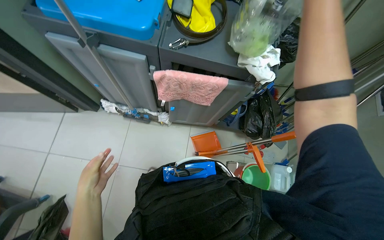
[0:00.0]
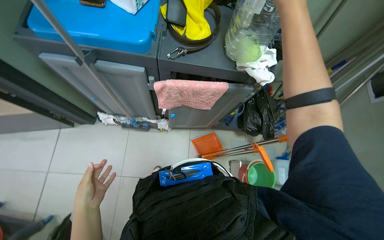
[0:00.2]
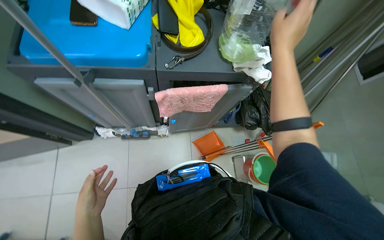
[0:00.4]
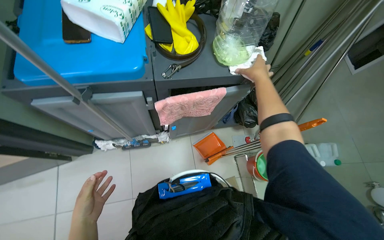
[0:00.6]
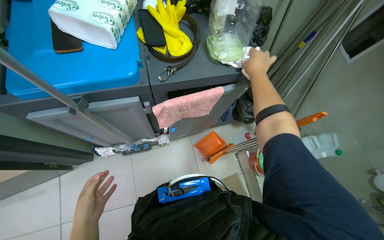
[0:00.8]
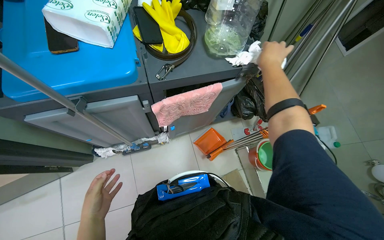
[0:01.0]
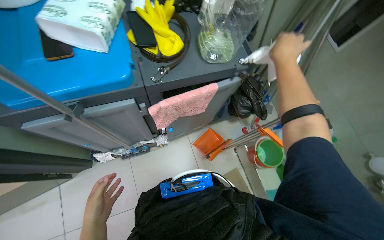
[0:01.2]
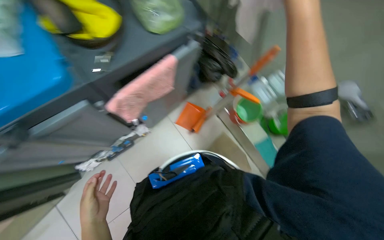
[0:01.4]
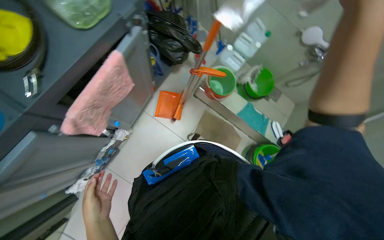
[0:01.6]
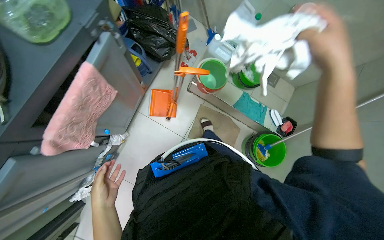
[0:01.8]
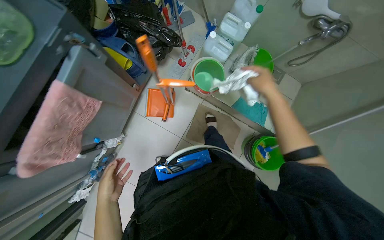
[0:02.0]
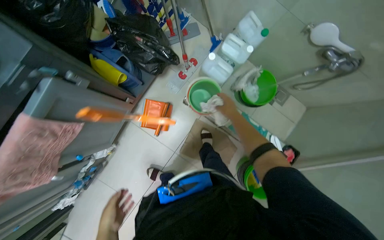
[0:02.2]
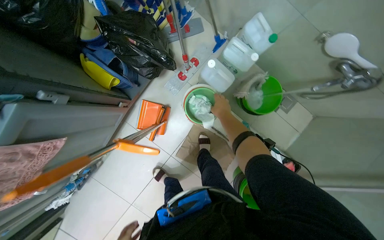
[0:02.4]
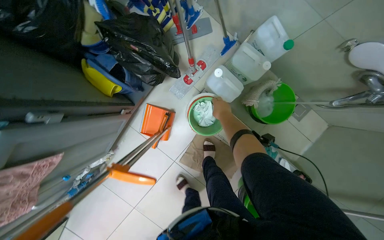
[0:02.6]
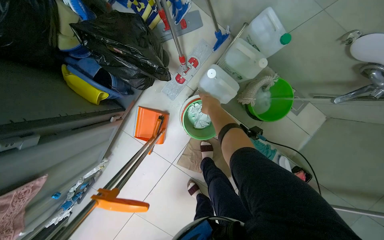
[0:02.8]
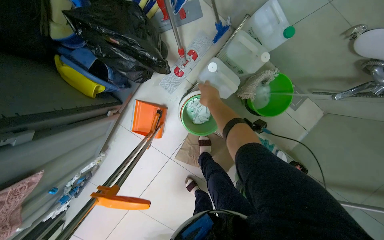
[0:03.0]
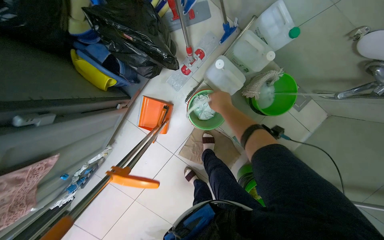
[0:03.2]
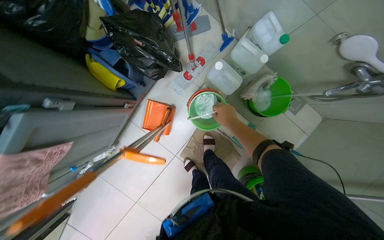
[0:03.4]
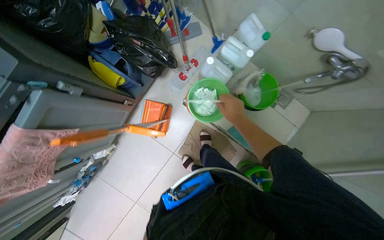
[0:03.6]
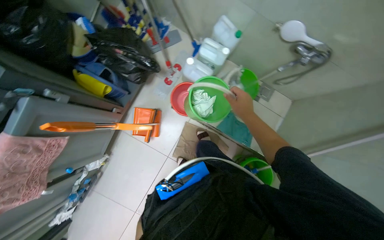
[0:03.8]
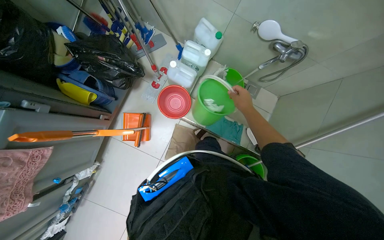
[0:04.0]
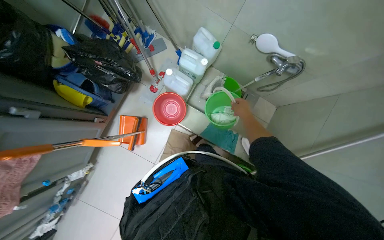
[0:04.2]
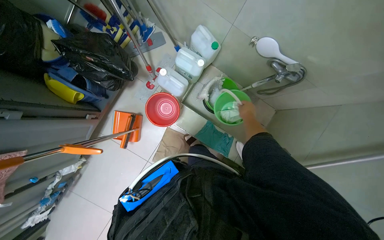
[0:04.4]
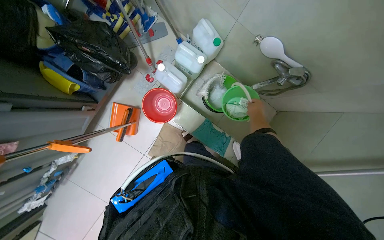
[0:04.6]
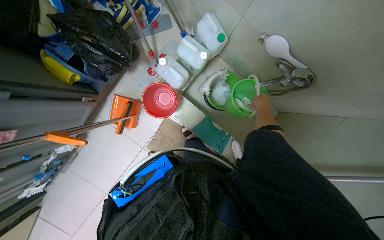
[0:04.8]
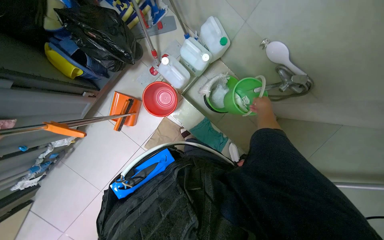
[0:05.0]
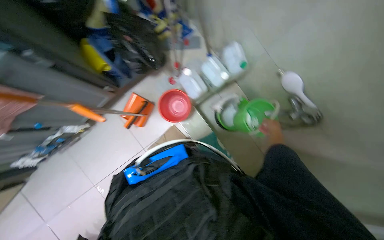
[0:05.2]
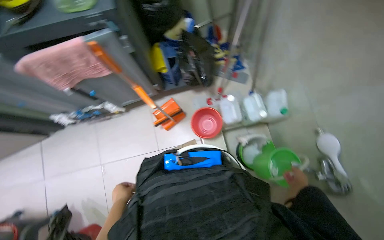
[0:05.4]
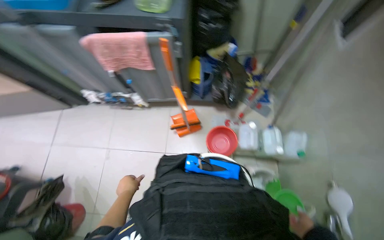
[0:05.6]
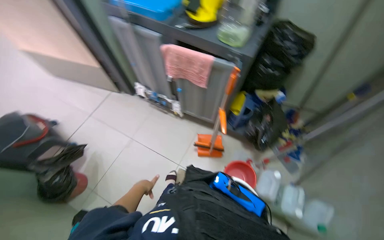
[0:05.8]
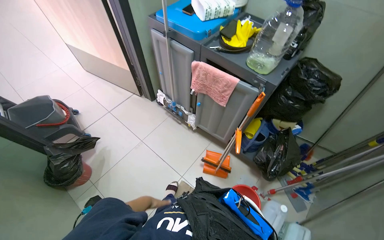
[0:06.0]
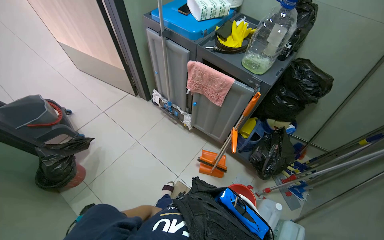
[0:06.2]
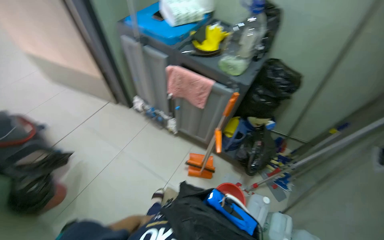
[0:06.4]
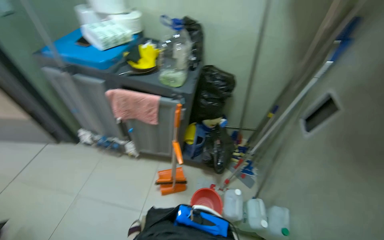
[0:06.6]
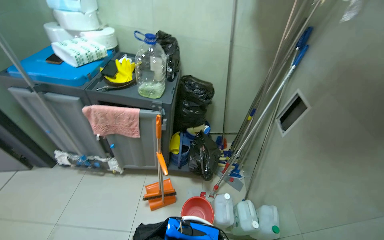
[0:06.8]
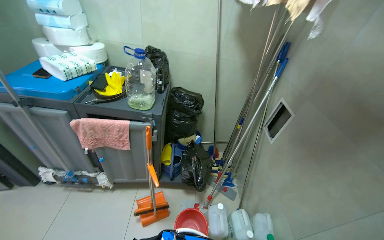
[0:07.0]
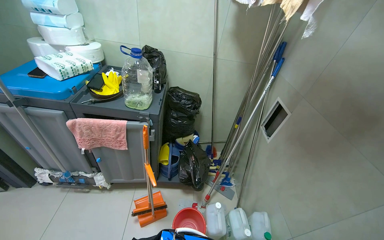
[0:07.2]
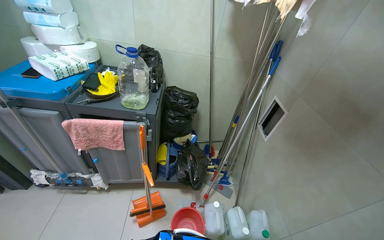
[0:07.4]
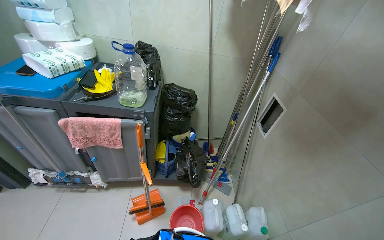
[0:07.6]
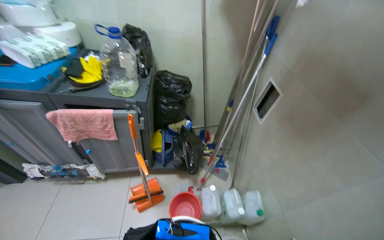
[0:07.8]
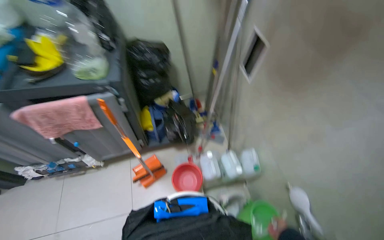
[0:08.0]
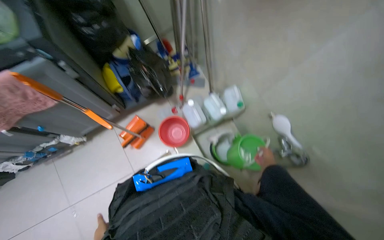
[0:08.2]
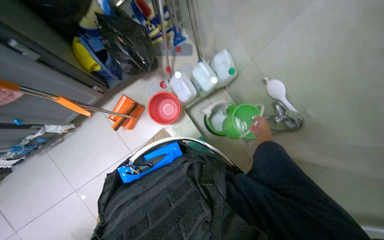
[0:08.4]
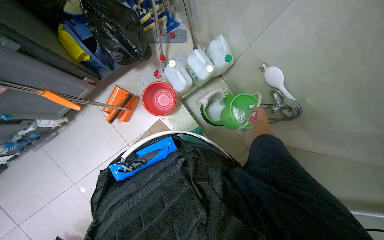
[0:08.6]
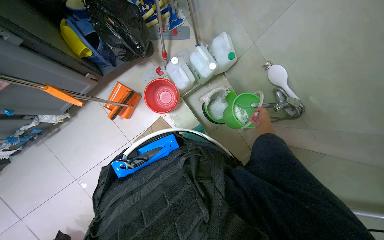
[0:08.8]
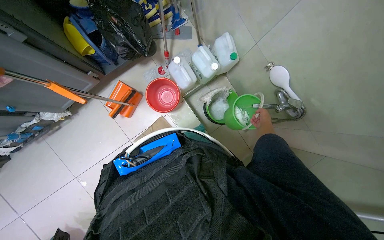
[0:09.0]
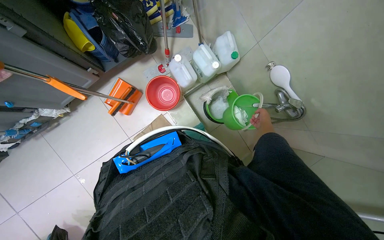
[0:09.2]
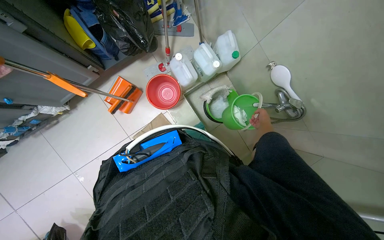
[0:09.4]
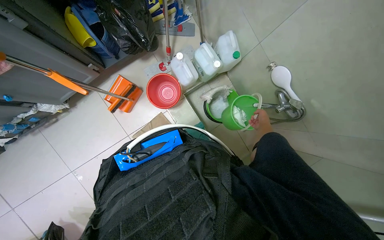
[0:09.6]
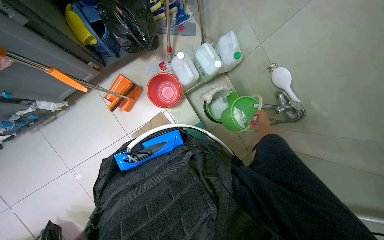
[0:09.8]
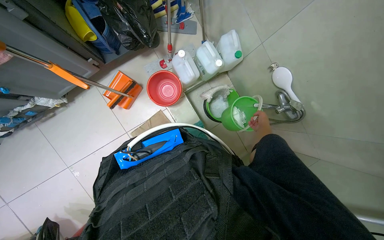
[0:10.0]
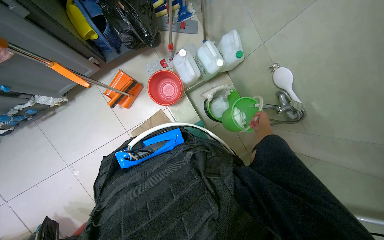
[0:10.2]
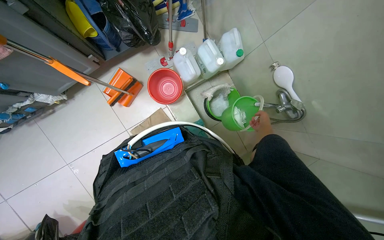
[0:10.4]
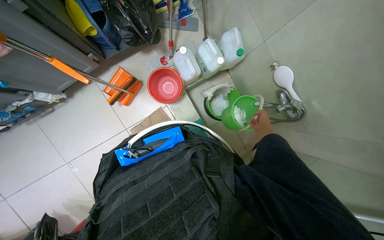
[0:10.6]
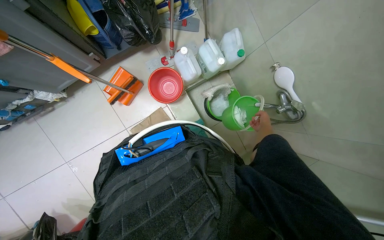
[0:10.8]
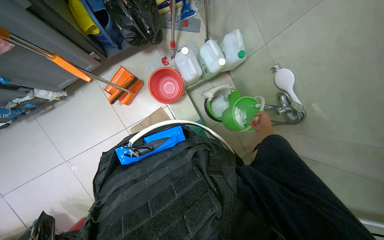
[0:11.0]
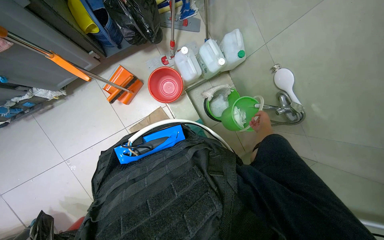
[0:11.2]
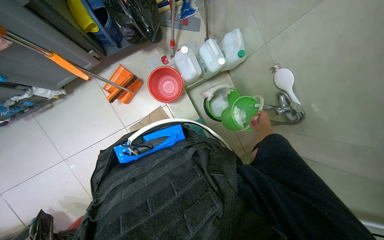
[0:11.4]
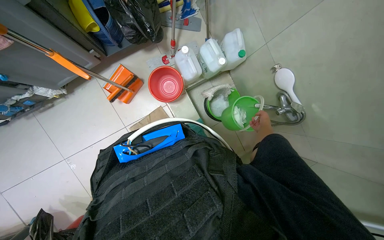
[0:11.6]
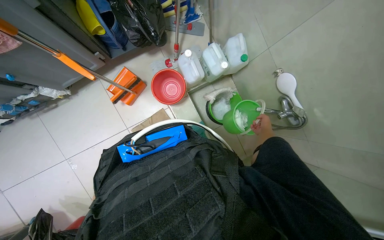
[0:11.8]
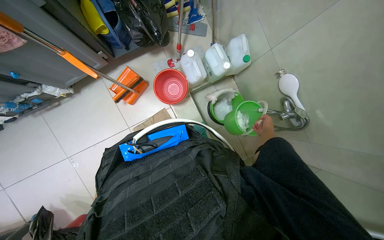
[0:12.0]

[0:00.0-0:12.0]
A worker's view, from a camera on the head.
Job: preparing cleaning supplies.
The whole recording: Preparing cleaning equipment and solution. The worker pours liquid, adds and wrings cloths, moves the mop cart and bucket, fills the bucket with water, and adds soap.
0:00.0 to 0:01.6: The wearer's head swings about 65 degrees to the right. The view tilts some 15 degrees downward.
0:01.6 to 0:03.0: The wearer moves approximately 70 cm. The wearer looks roughly 20 degrees further downward.
0:03.0 to 0:04.4: The right hand is displaced to the right by some 40 cm.
0:04.4 to 0:06.0: The wearer's head swings some 100 degrees to the left. The camera pitches upward, by some 30 degrees.
0:06.0 to 0:07.6: The wearer's head swings approximately 45 degrees to the right.
0:07.6 to 0:09.0: The head rotates roughly 35 degrees to the right. The view tilts approximately 50 degrees downward.

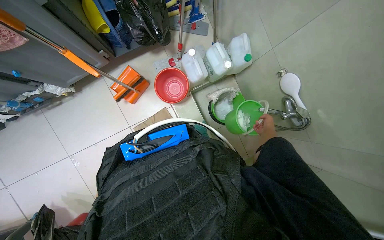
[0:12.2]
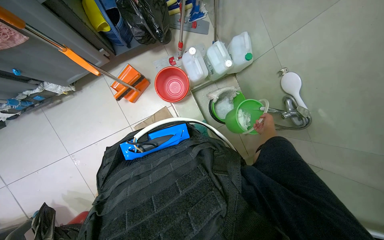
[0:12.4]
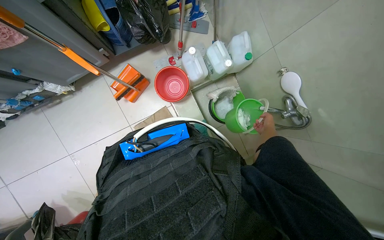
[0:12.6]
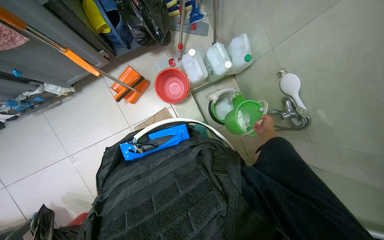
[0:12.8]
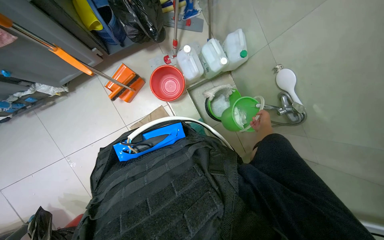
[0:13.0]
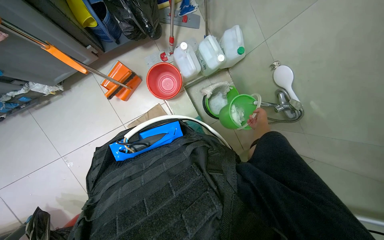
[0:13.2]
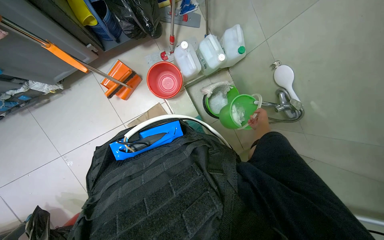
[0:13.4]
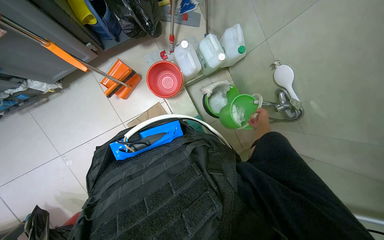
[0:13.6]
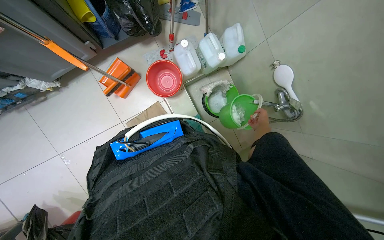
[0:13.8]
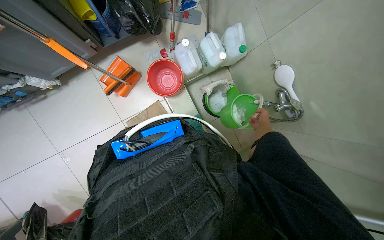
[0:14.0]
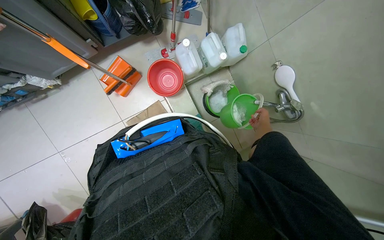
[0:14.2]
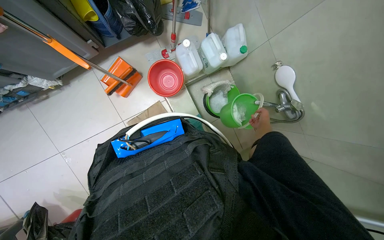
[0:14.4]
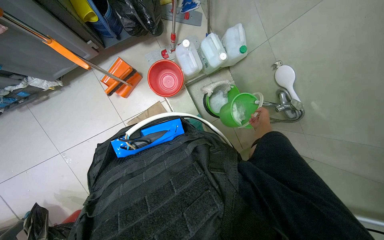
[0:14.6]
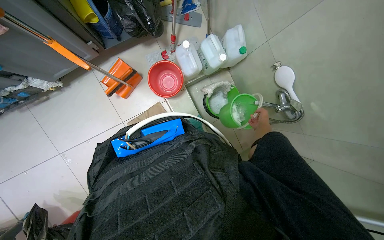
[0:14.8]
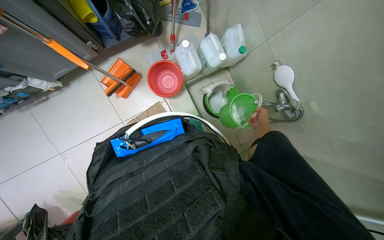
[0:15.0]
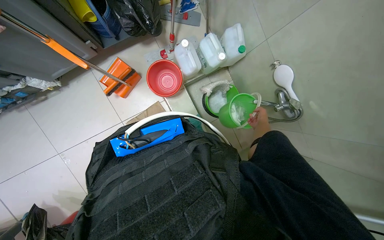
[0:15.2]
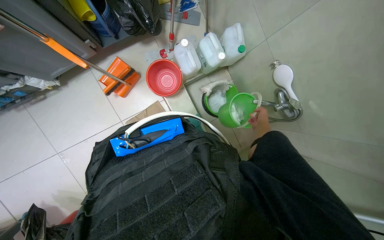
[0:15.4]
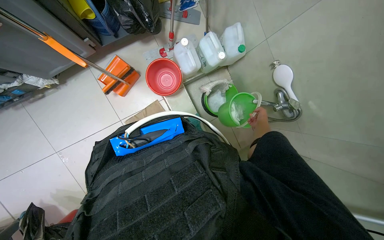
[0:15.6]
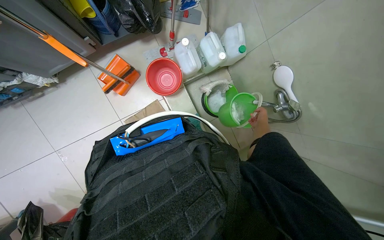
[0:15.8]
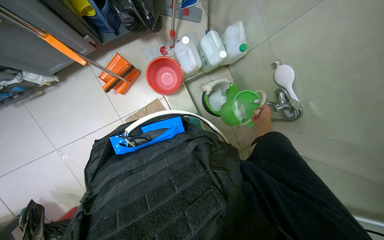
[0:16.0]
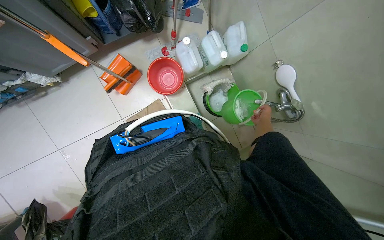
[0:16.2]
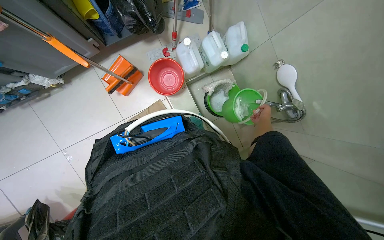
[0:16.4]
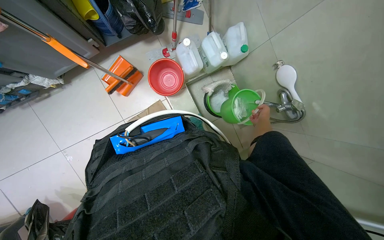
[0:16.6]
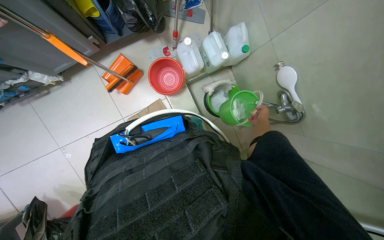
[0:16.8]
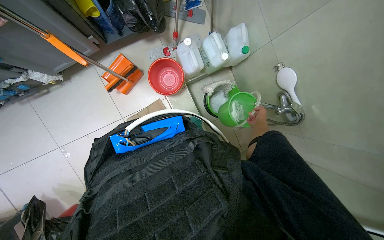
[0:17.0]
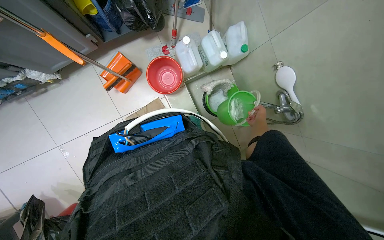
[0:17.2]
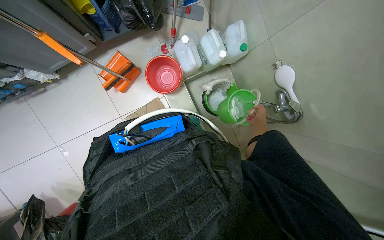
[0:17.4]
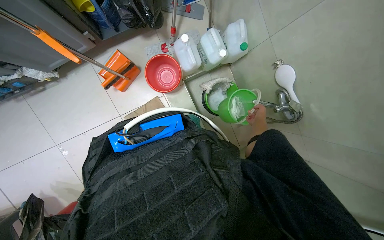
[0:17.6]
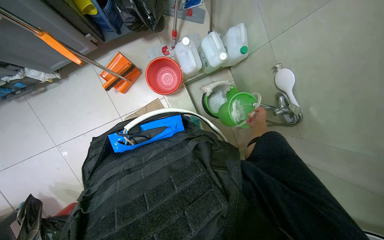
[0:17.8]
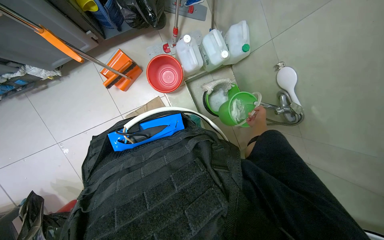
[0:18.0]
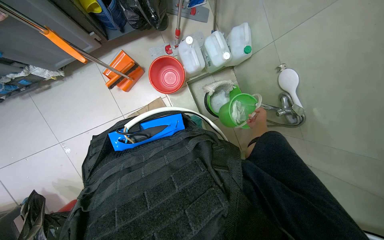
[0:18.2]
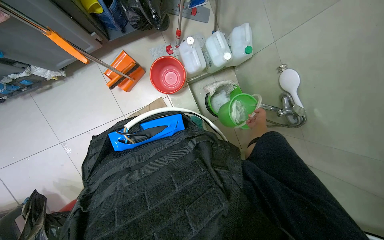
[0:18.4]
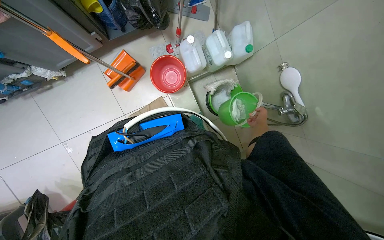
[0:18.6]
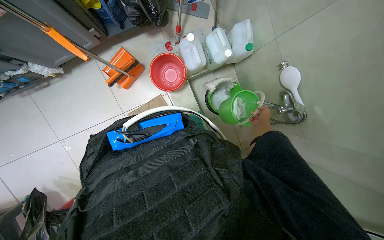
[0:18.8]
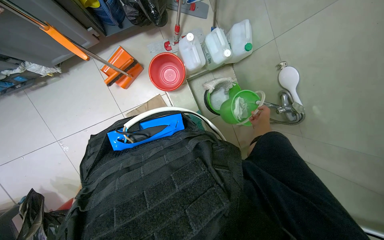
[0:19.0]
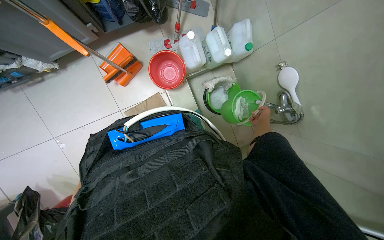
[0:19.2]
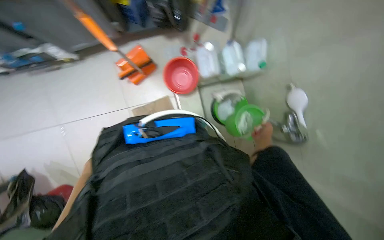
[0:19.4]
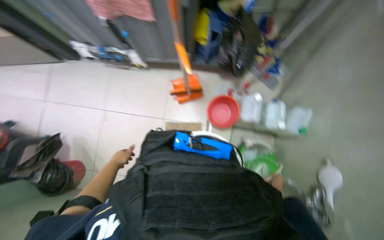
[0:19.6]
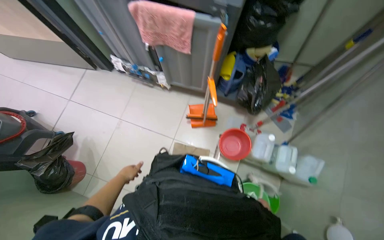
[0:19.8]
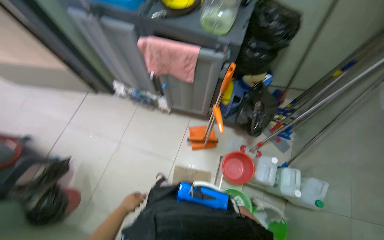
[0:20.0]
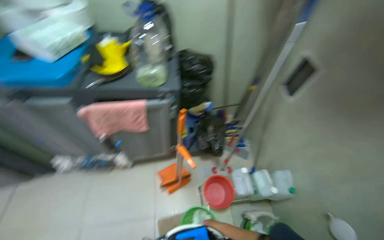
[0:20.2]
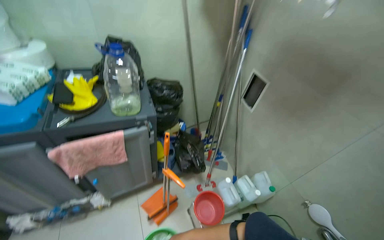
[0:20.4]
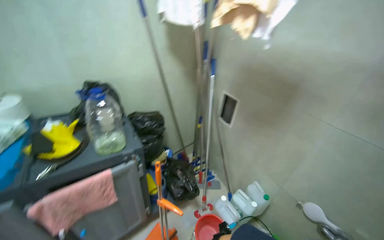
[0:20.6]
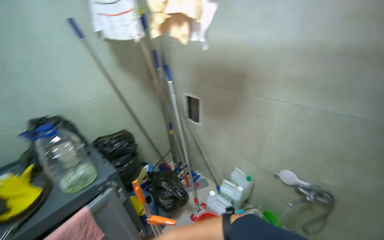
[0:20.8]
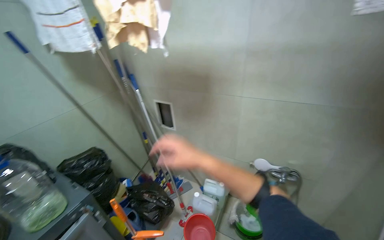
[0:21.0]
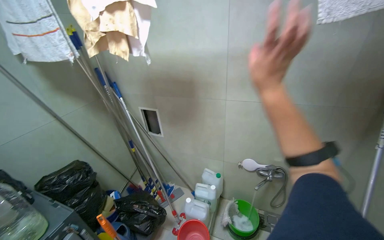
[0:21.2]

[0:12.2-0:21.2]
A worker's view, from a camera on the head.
Job: preparing cleaning supplies.
The whole recording: Preparing cleaning equipment and solution. The worker pours liquid, adds and wrings cloths, moves the mop cart and bucket, fills the bucket with water, and adds soap.
0:18.2 to 0:19.8: The view tilts roughly 25 degrees upward. The scene turns roughly 45 degrees clockwise in the picture.
0:19.8 to 0:21.2: The head rotates roughly 90 degrees to the right. The camera pitches upward, by some 40 degrees.
